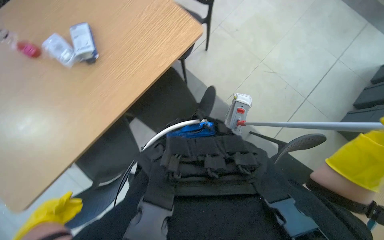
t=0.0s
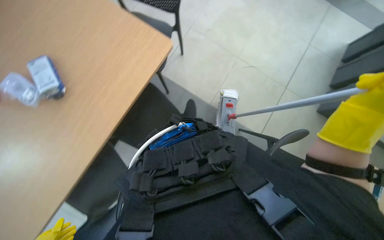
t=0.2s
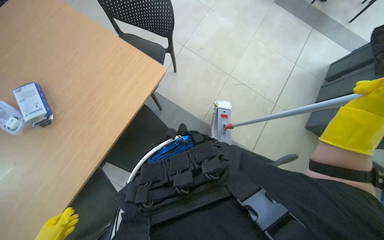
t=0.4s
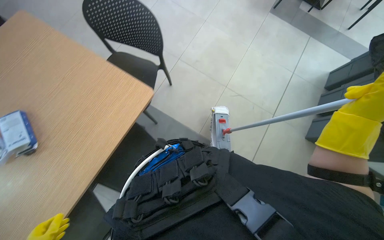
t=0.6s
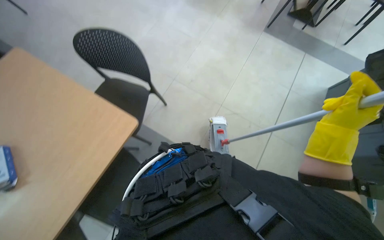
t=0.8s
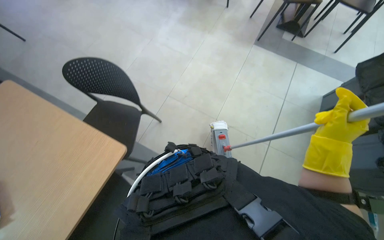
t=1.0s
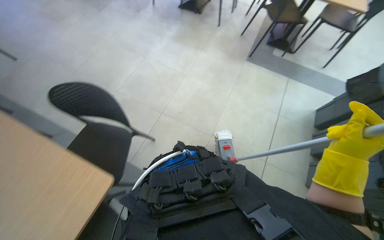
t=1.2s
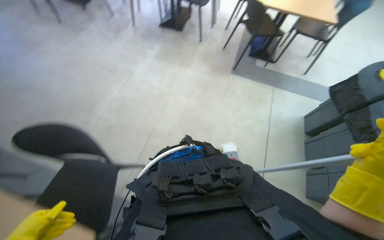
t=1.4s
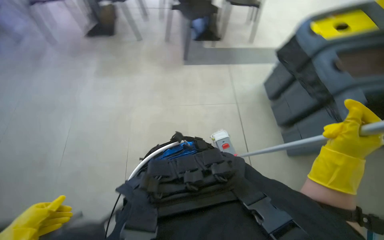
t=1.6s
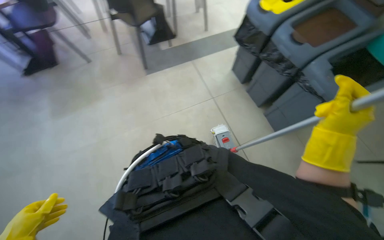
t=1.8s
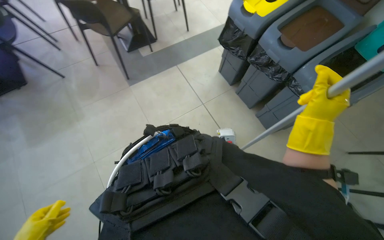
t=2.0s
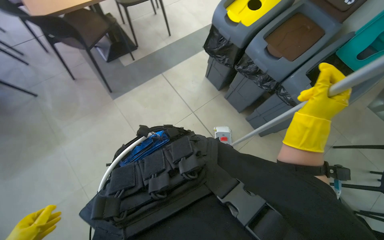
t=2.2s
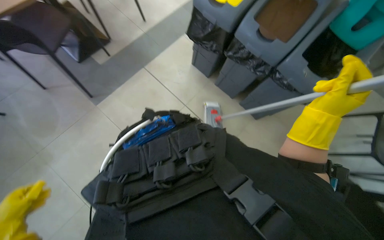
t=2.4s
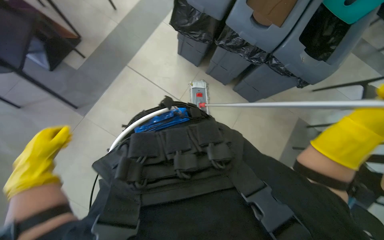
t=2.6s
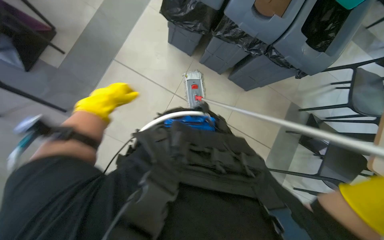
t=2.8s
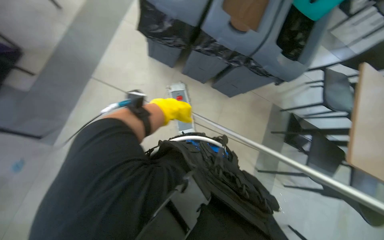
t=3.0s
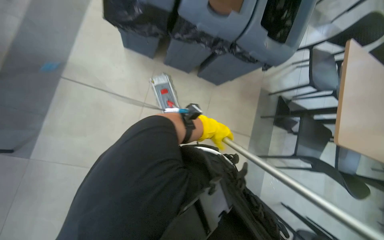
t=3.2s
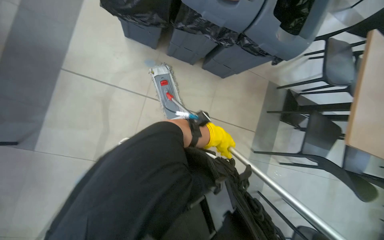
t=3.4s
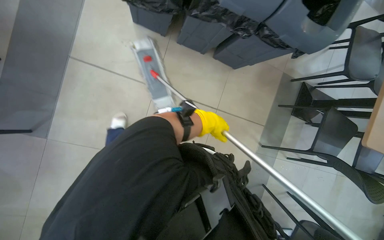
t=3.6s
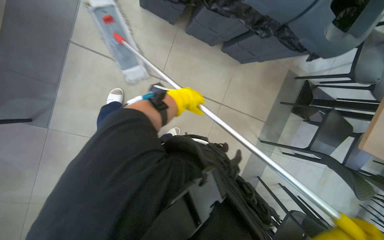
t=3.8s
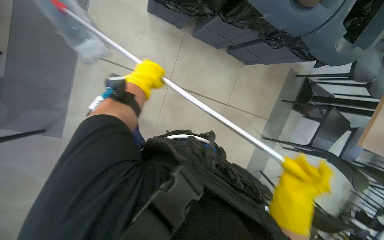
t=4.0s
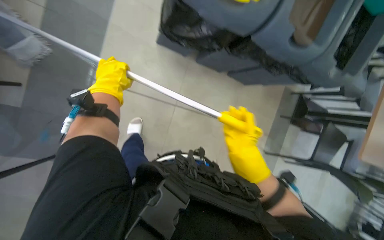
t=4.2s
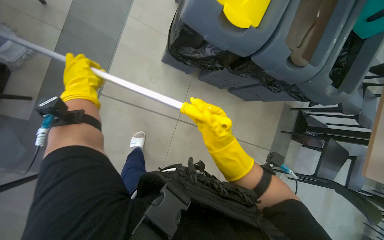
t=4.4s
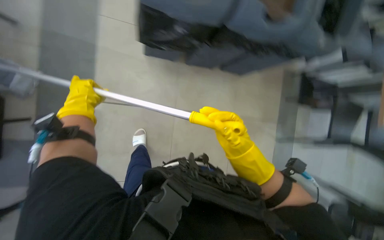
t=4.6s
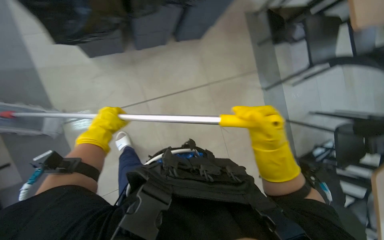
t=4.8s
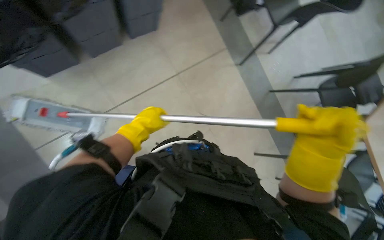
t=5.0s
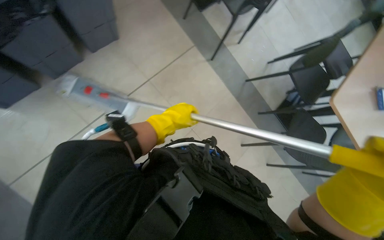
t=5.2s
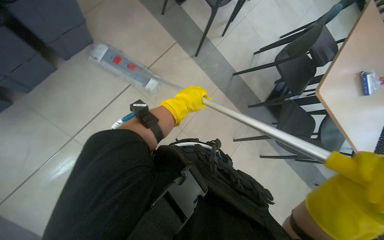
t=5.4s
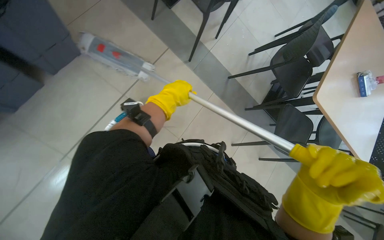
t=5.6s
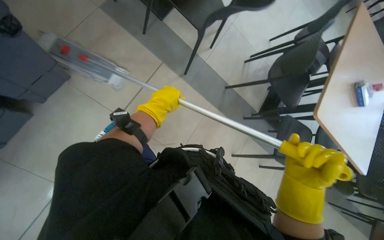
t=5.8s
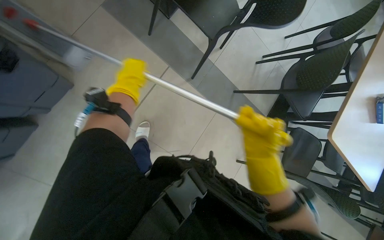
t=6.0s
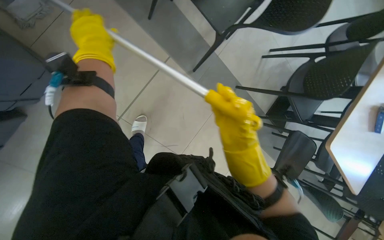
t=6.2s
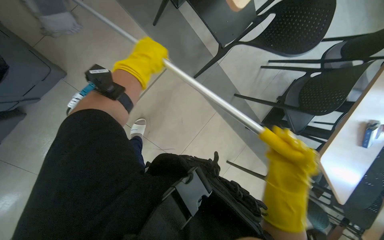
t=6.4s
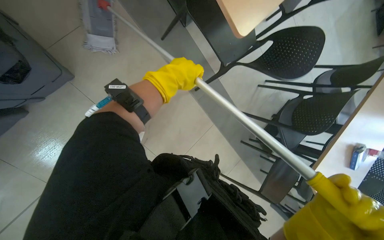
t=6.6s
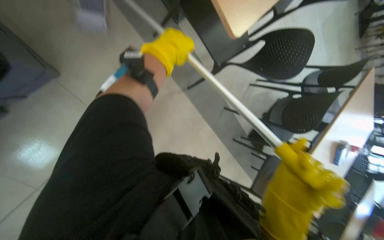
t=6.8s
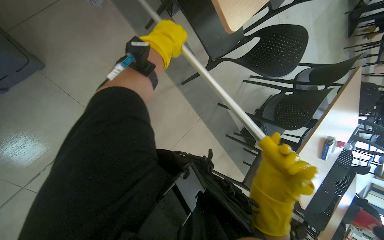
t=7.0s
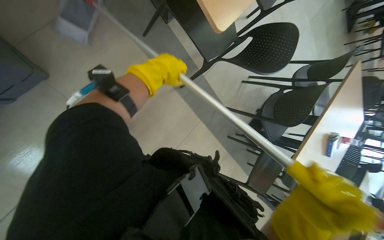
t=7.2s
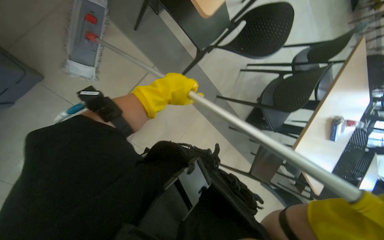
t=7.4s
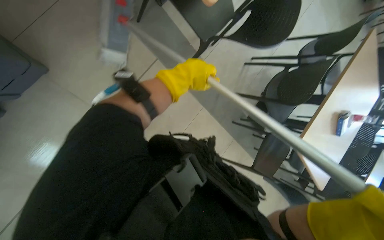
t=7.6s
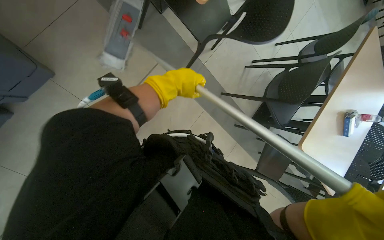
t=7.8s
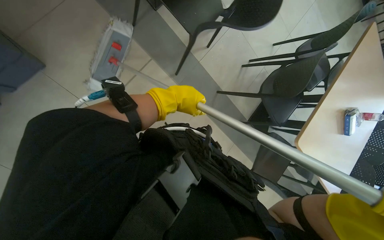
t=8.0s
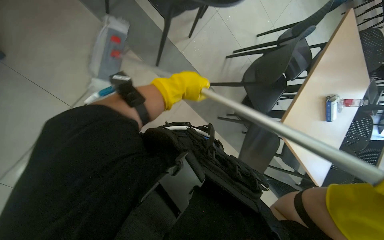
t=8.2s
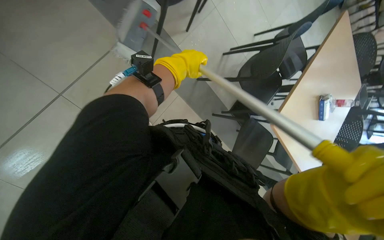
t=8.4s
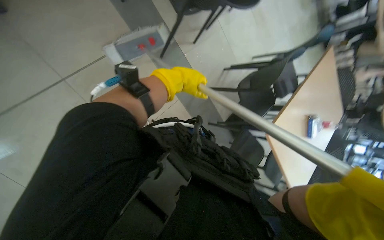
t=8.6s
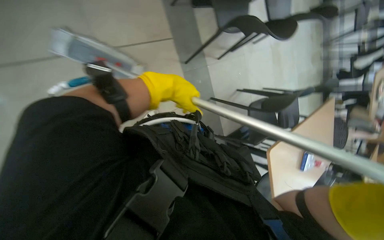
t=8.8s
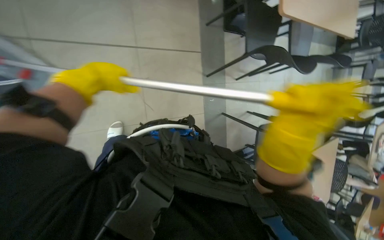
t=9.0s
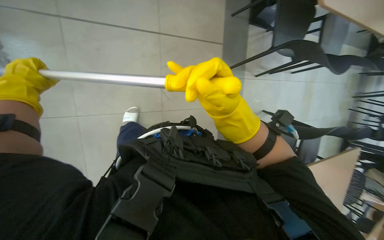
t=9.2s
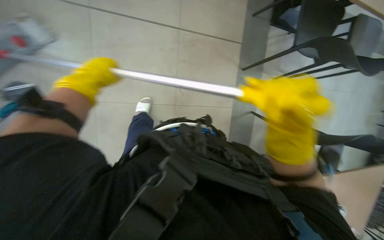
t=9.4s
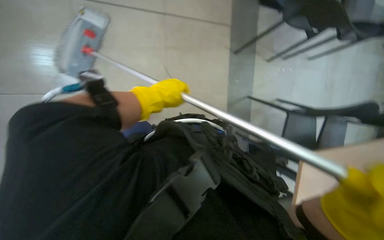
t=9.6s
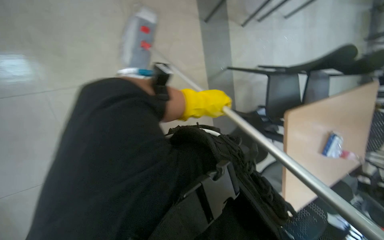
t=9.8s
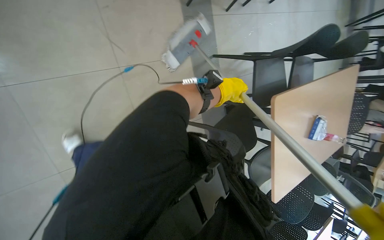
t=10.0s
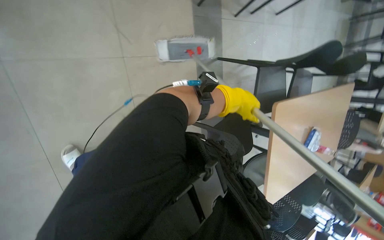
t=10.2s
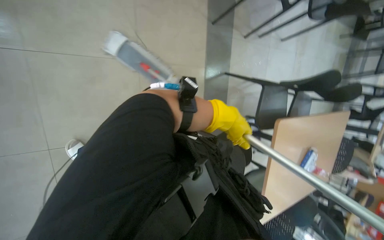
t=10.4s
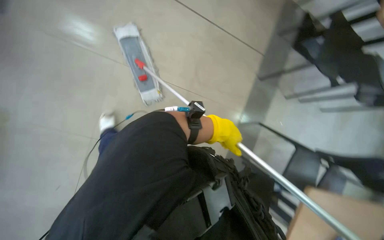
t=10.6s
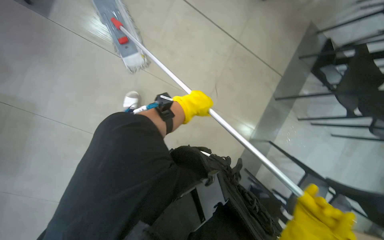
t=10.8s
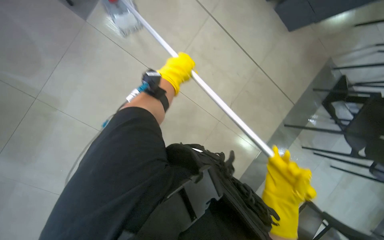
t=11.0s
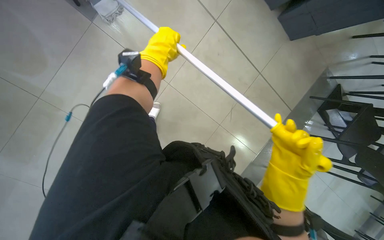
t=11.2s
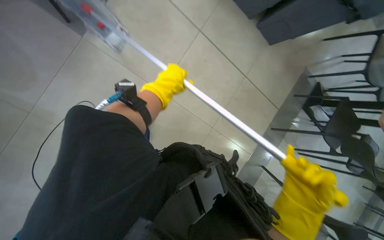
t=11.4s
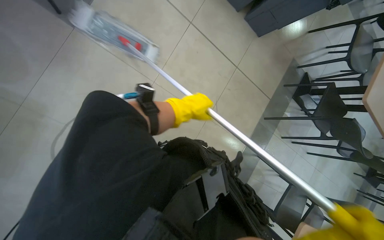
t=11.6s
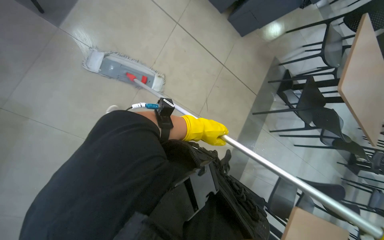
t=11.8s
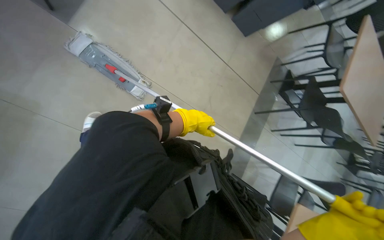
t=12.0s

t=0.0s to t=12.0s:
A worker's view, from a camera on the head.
Job: mopping floor.
The whole recording: Mopping the floor. The worker mops the floor with a flat mop, pausing to rinse and wring the mop head.
t=0.0s to t=1.6s: The wearer looks some 45 degrees further to the right. The view tips upward by some 20 degrees.
t=1.6s to t=3.0s: The camera is carried roughly 70 cm. The head turns to the right by some 50 degrees. The view tilts about 20 degrees downward.
t=3.0s to t=4.4s: The camera travels approximately 50 cm.
t=4.4s to t=6.0s: The camera travels approximately 60 cm. Everything in view rotates about 50 degrees counterclockwise.
t=6.0s to t=7.6s: The left hand goes approximately 10 cm to the right.
t=7.6s to t=9.0s: The camera is carried roughly 50 cm. The camera pitches upward, by roughly 20 degrees. The scene turns approximately 35 degrees clockwise in the picture.
t=9.0s to t=10.4s: The left hand is displaced to the right, down the picture and farther from the camera by roughly 50 cm.
t=10.4s to t=12.0s: The left hand moves to the left, about 30 cm.

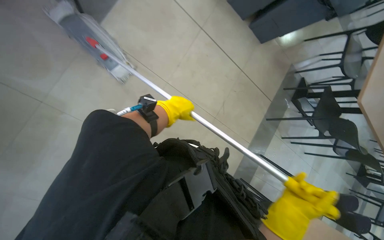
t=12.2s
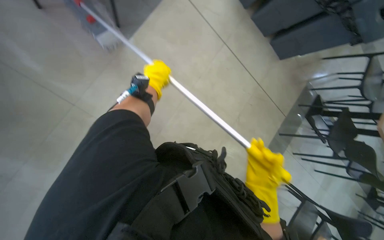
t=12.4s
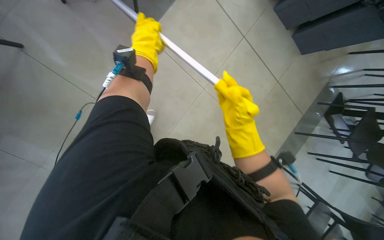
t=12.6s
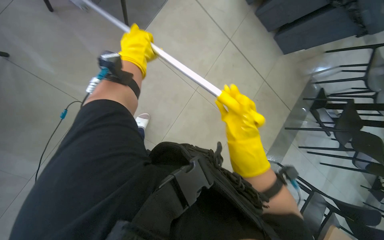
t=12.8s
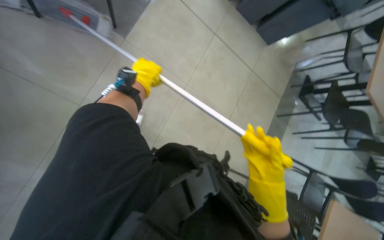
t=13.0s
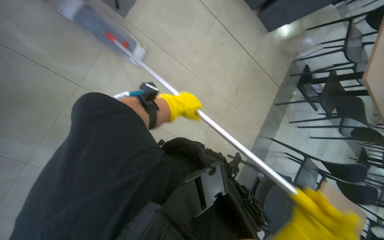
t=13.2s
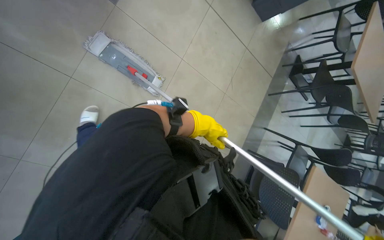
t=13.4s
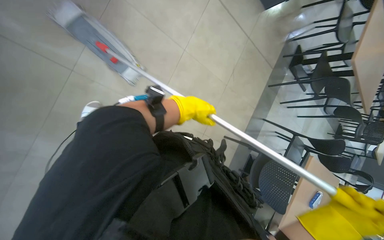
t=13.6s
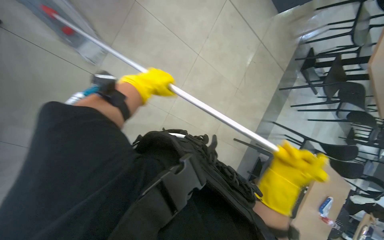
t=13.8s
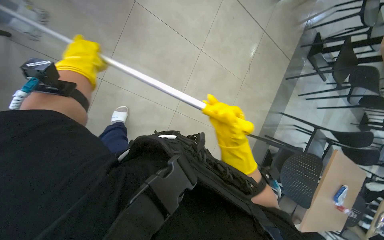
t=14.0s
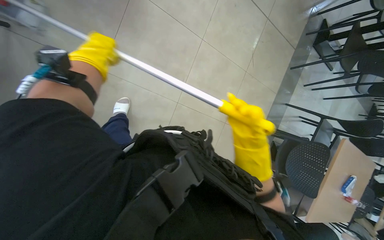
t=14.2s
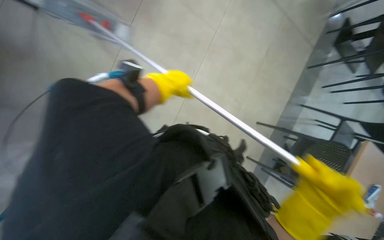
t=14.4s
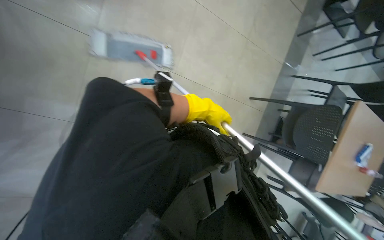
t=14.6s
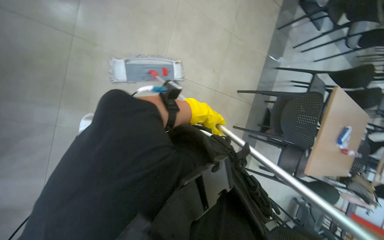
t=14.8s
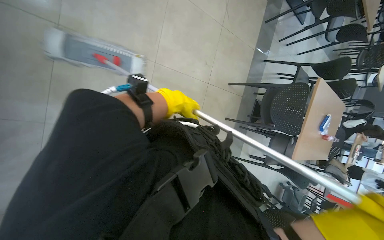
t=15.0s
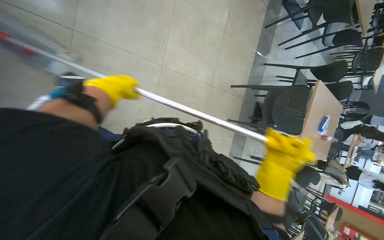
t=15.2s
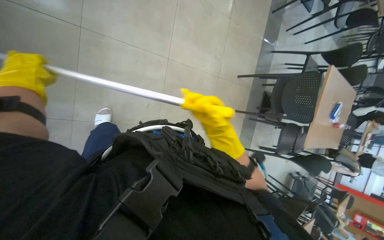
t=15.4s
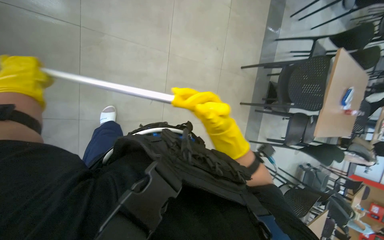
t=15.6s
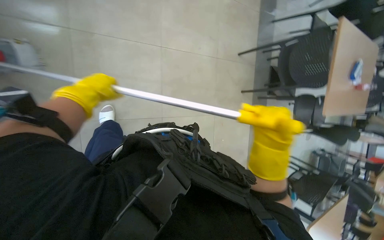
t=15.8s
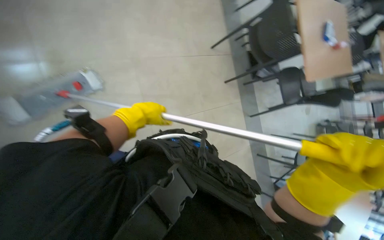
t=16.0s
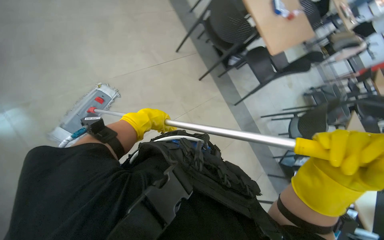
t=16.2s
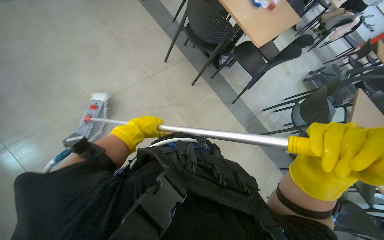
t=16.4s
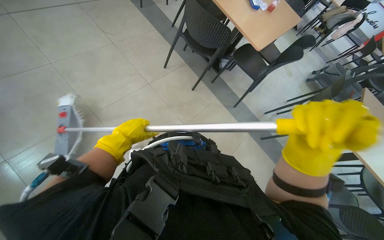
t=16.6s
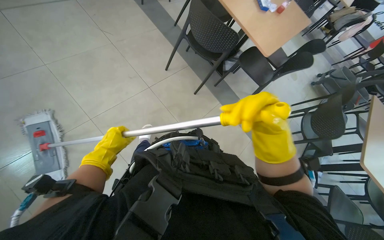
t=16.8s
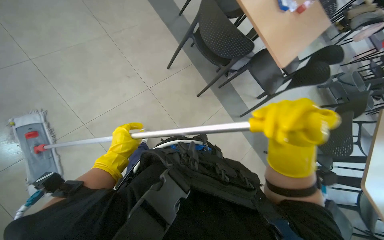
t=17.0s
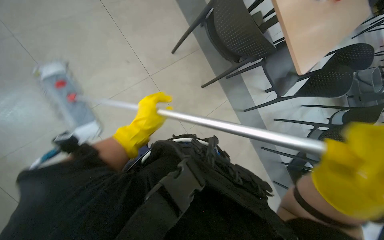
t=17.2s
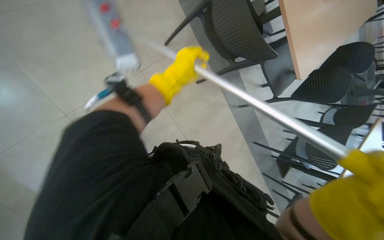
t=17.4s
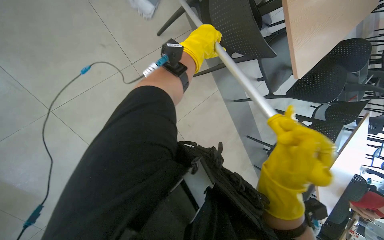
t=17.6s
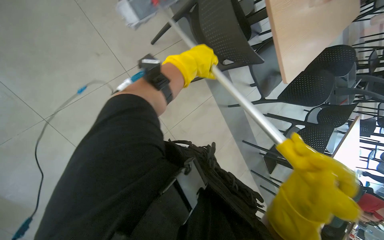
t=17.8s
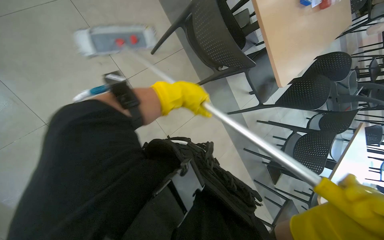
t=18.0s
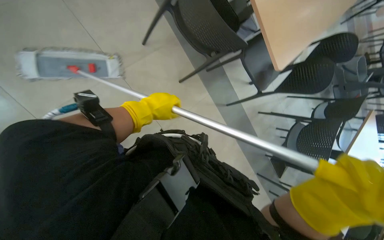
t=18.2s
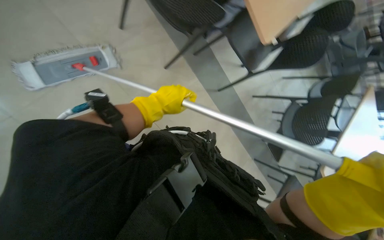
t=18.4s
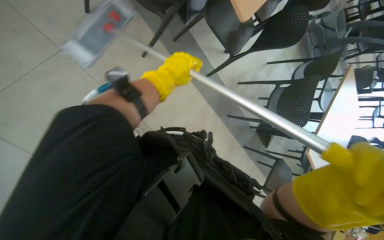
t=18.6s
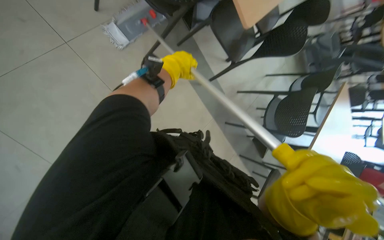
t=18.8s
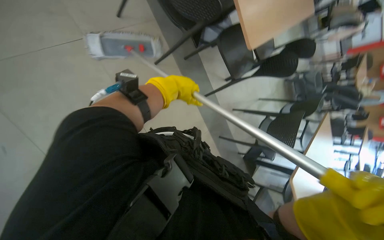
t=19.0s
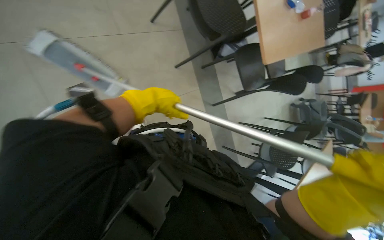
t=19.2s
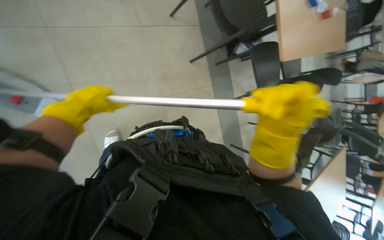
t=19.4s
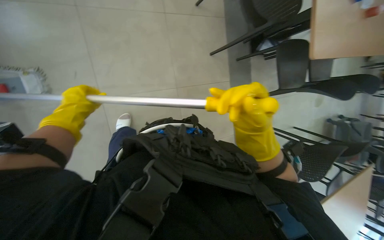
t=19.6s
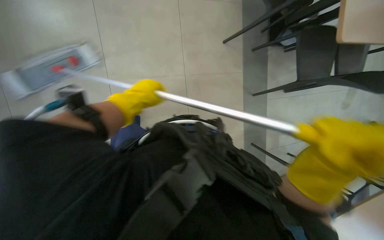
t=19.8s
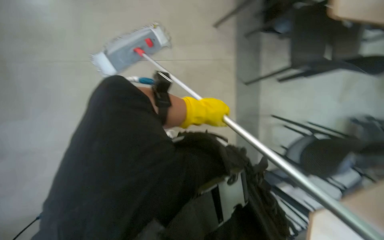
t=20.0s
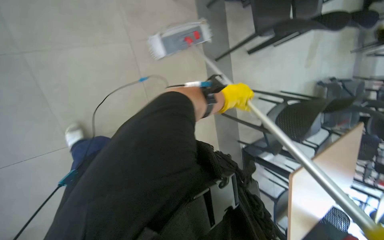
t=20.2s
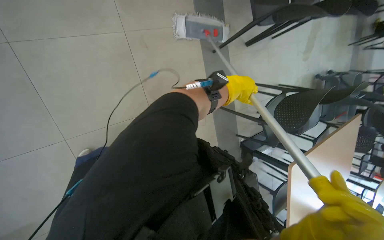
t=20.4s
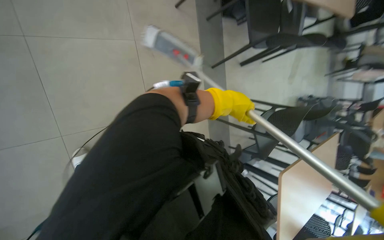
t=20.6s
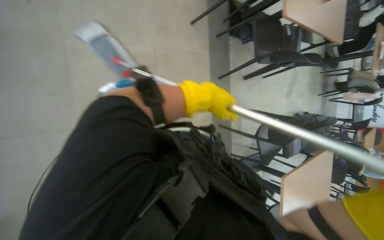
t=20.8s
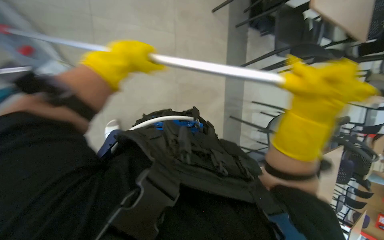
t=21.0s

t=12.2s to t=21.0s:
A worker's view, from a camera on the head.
Job: mopping floor.
The whole recording: Mopping the floor. The worker mops the floor with a flat mop, pausing to rinse and wring the mop head.
t=12.2s to t=13.6s: The left hand travels up the picture and back again, approximately 20 cm each way.
t=13.6s to t=15.2s: The left hand moves left and right over some 30 cm, changing direction 2 times.
t=15.2s to t=16.6s: The camera is carried about 50 cm. Everything in view rotates roughly 55 degrees counterclockwise.
t=16.6s to t=18.0s: The head travels roughly 60 cm. The view tilts roughly 20 degrees downward.
t=19.6s to t=21.0s: The camera is carried some 40 cm.
